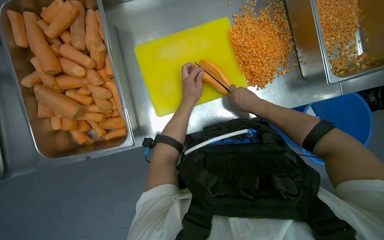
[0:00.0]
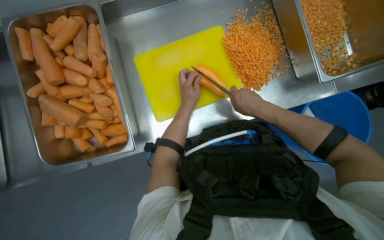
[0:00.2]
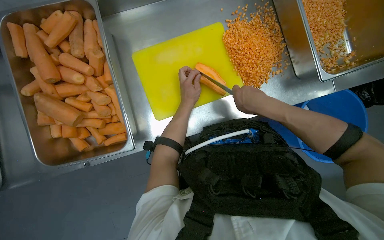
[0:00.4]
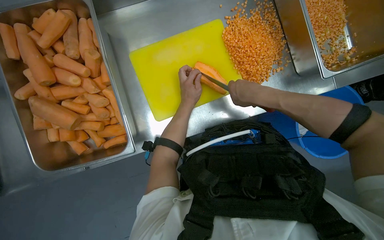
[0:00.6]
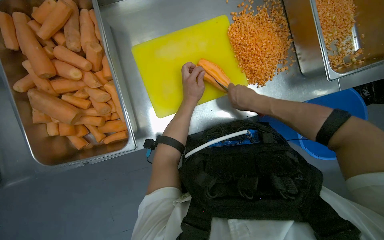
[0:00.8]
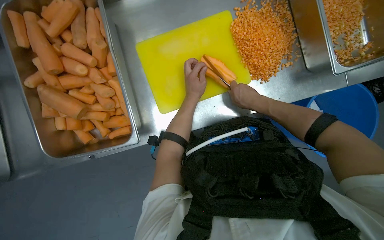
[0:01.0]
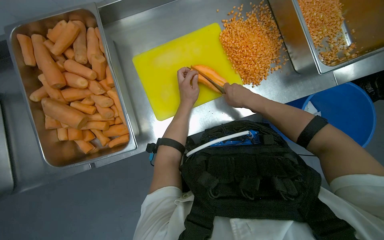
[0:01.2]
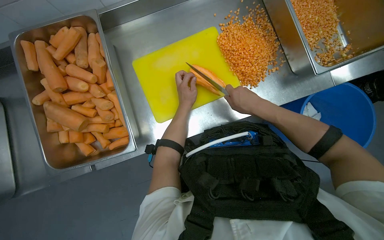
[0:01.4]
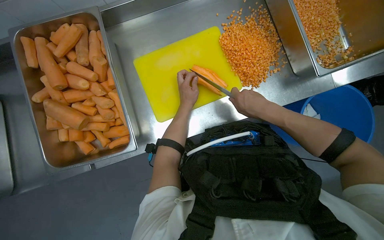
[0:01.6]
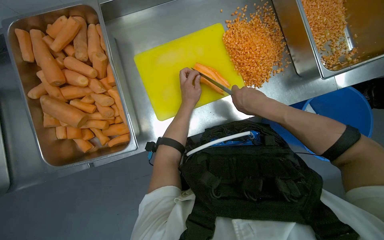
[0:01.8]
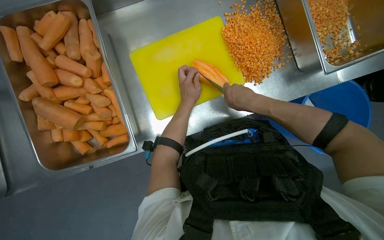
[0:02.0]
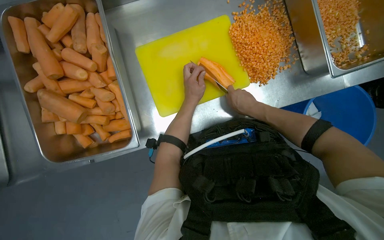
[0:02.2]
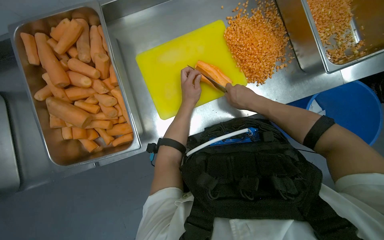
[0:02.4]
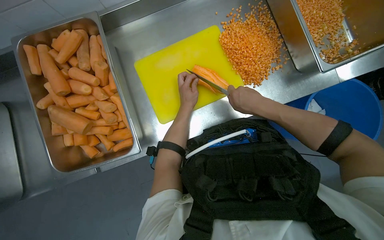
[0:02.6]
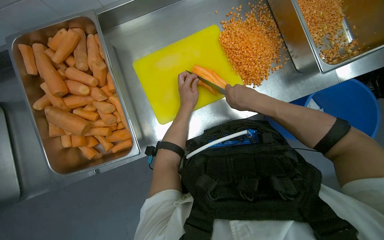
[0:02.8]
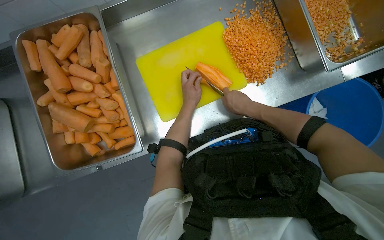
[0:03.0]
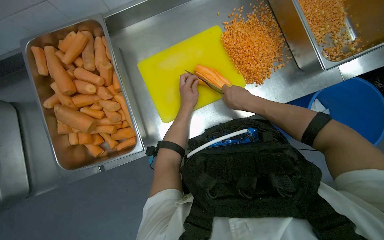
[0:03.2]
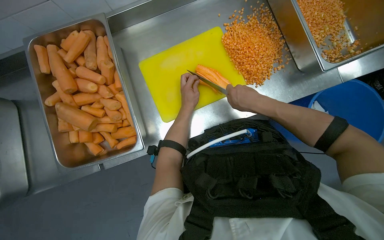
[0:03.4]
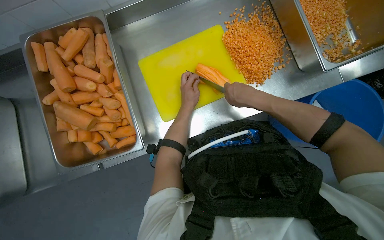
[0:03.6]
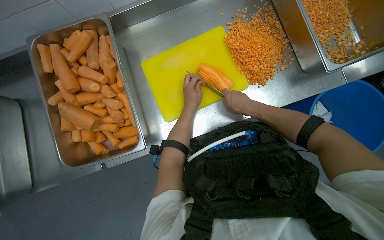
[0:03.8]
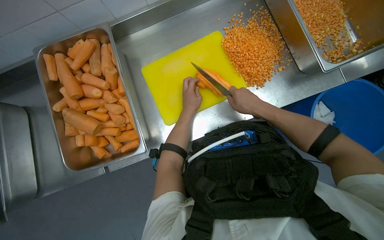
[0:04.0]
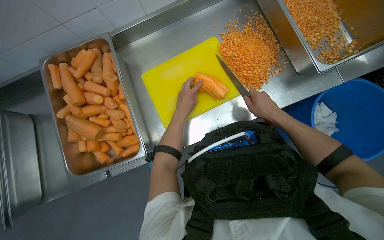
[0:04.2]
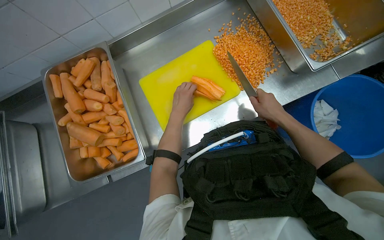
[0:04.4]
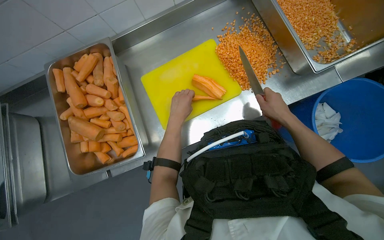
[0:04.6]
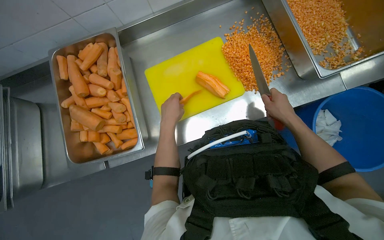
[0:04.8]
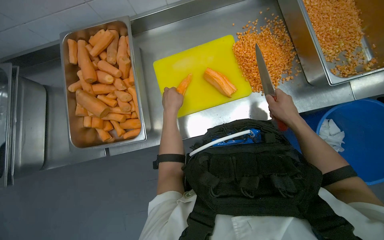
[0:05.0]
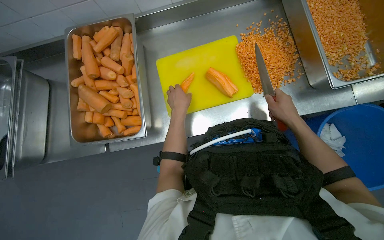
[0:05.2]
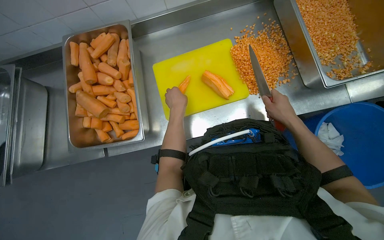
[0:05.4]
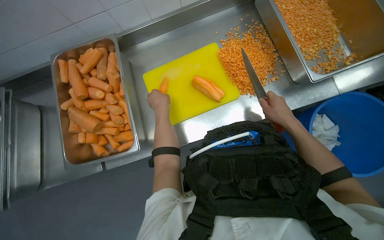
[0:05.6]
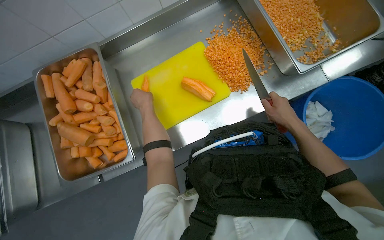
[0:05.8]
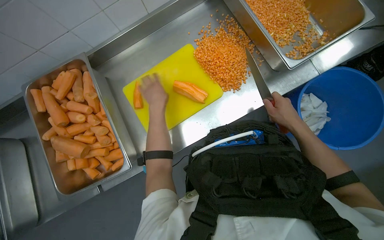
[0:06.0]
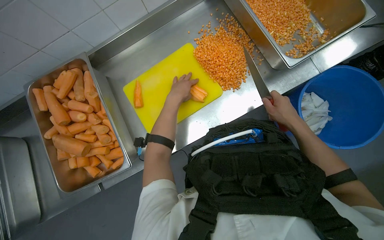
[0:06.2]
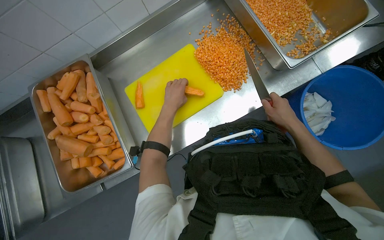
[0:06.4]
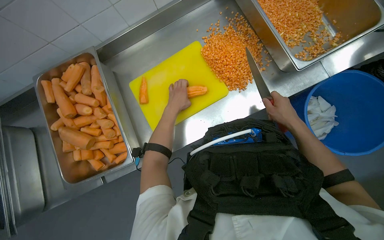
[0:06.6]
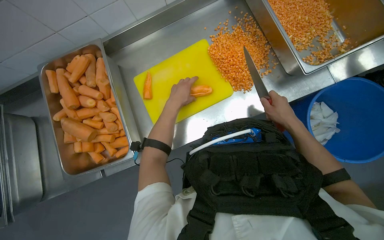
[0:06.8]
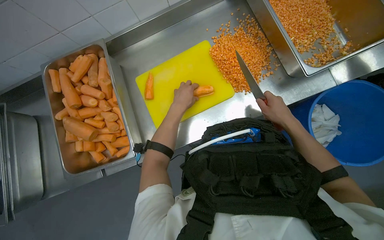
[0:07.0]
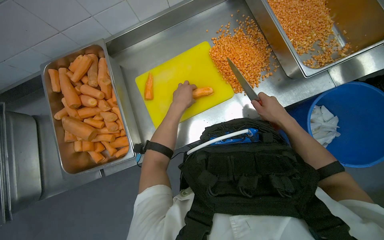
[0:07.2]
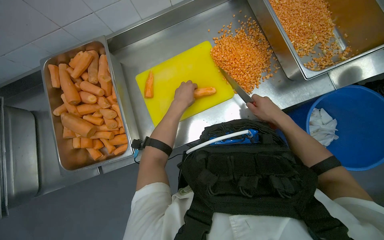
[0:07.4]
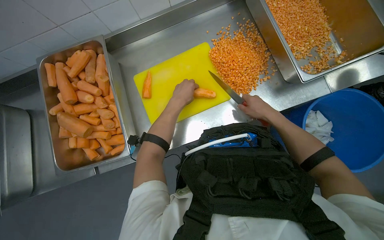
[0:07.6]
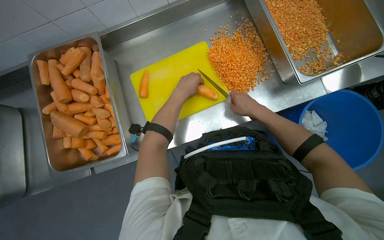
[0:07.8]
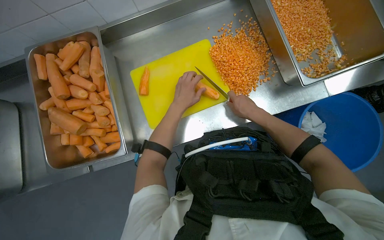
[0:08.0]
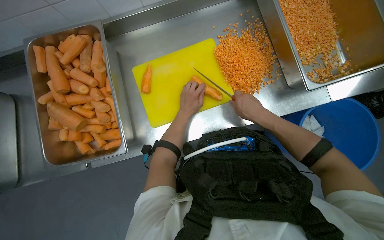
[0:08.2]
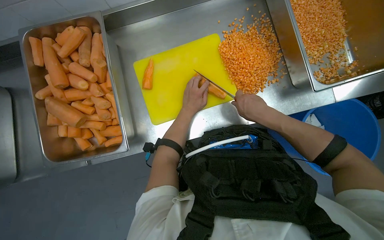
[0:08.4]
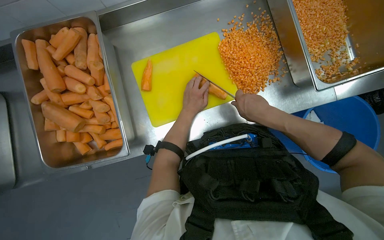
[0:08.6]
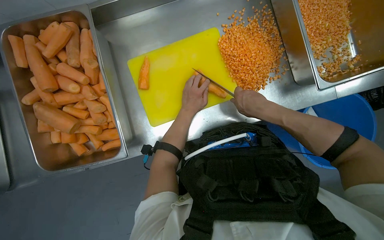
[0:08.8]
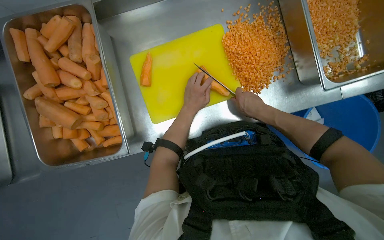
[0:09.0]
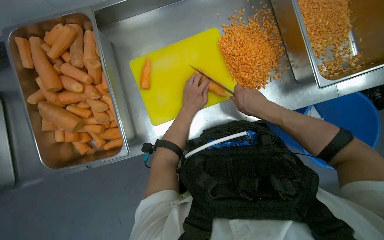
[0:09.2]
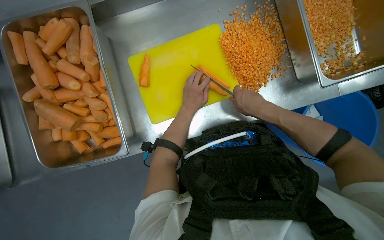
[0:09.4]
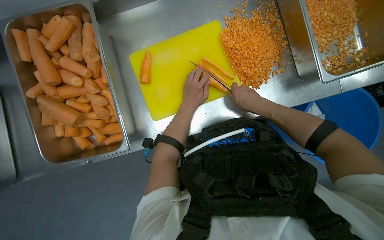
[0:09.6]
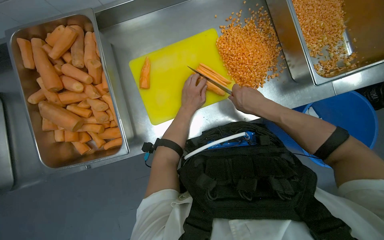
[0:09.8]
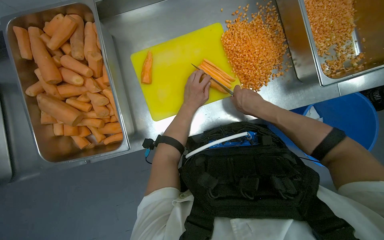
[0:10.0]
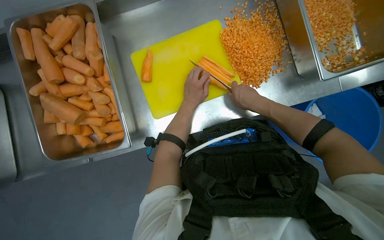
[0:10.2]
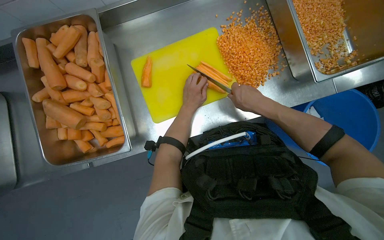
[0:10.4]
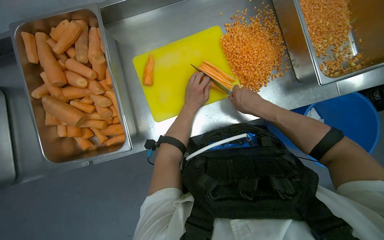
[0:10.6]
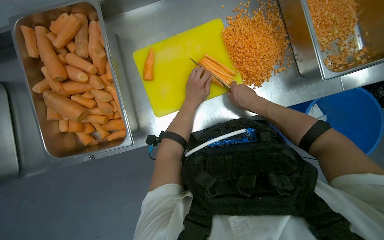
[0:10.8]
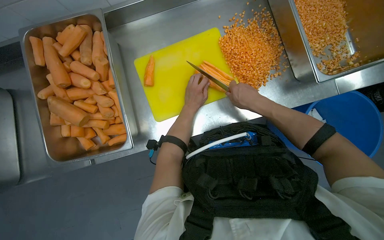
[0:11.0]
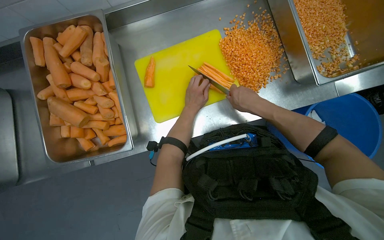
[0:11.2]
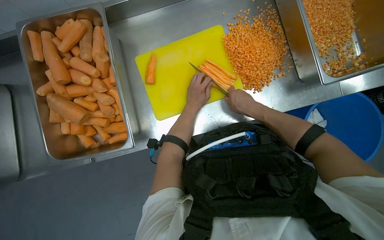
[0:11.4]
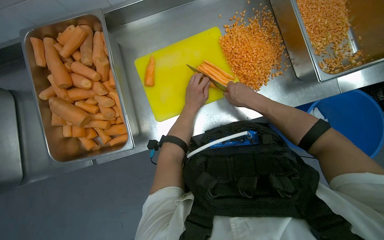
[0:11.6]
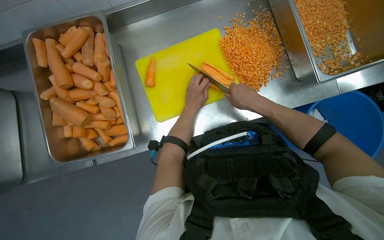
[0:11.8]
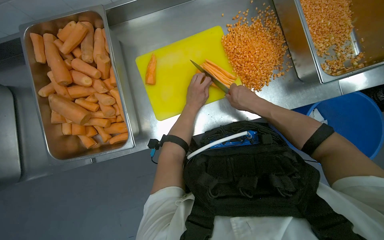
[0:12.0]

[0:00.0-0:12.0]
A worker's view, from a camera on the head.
Job: preparing food.
The whole recording: Dicing carrots on cutting board. The worker continues dicing carrots on a yellow cutting board and pushes the diced pieces into a metal tray.
0:00.0 to 0:03.0: The hands make small movements and keep their place.
0:03.0 to 0:04.4: The right hand shifts about 10 cm to the right.
0:06.0 to 0:07.6: The right hand is displaced to the left by approximately 10 cm.
0:09.0 to 0:10.4: The hands stay close to where they were, moving slightly.
0:10.4 to 0:12.0: The hands work in one place, with small movements.

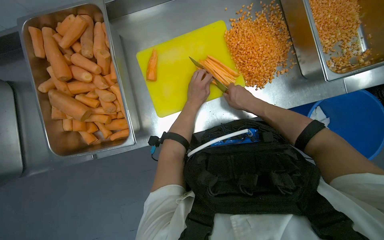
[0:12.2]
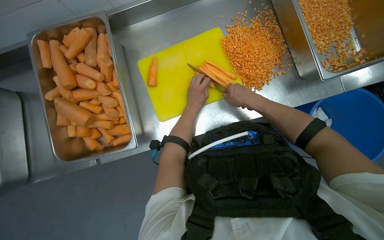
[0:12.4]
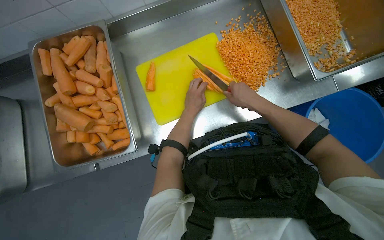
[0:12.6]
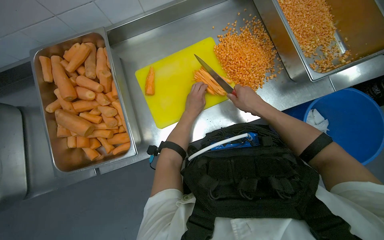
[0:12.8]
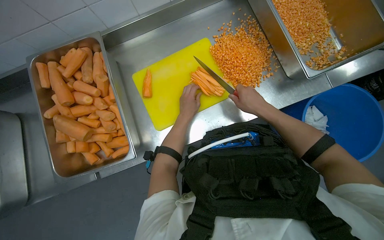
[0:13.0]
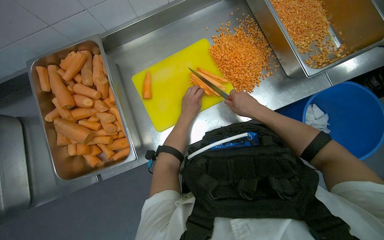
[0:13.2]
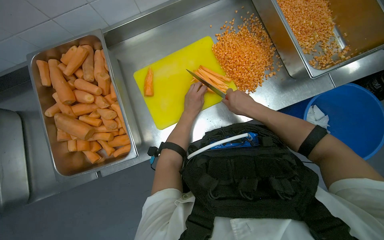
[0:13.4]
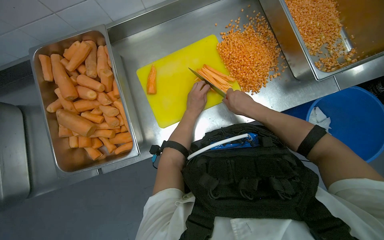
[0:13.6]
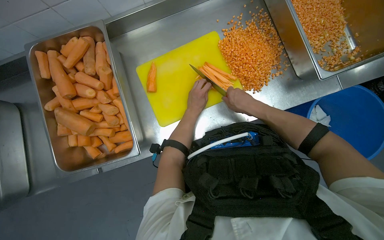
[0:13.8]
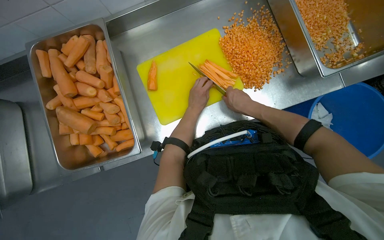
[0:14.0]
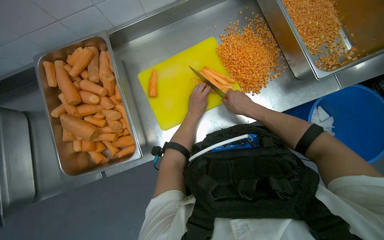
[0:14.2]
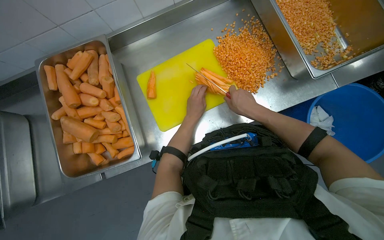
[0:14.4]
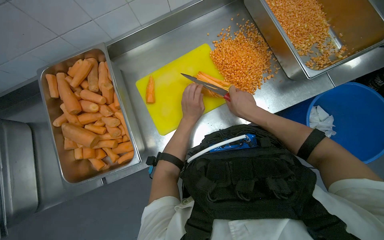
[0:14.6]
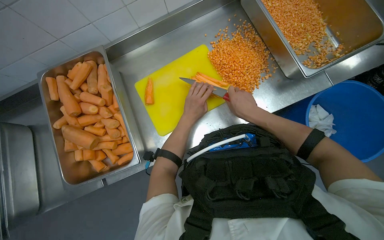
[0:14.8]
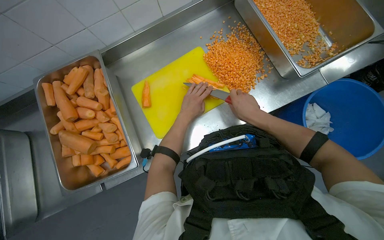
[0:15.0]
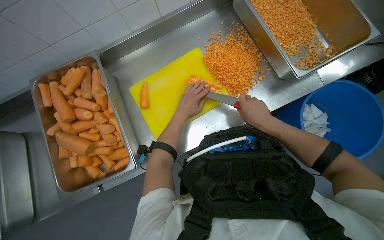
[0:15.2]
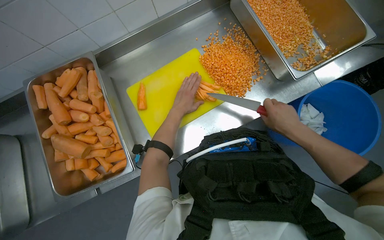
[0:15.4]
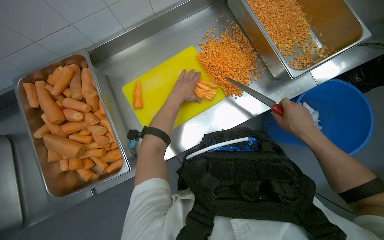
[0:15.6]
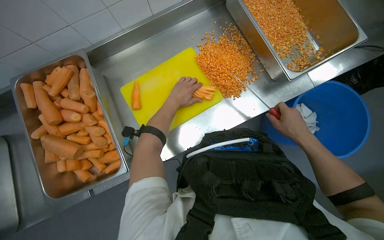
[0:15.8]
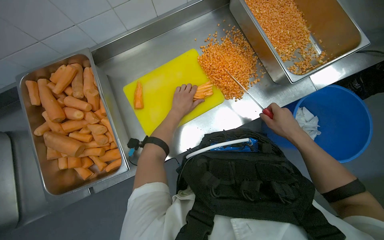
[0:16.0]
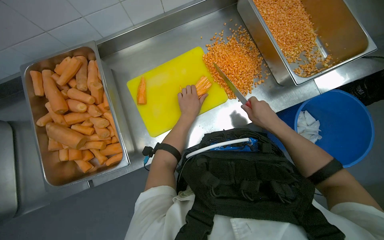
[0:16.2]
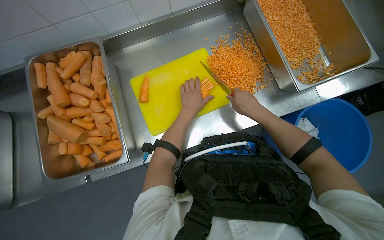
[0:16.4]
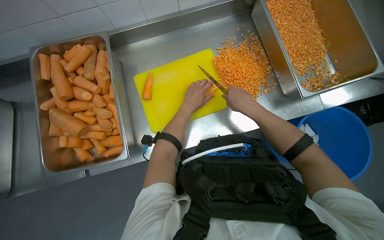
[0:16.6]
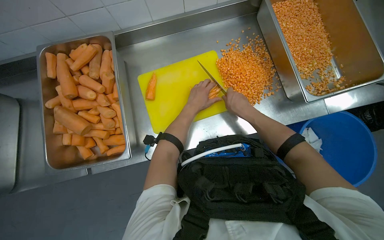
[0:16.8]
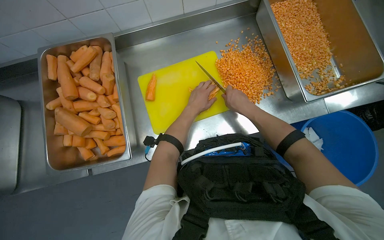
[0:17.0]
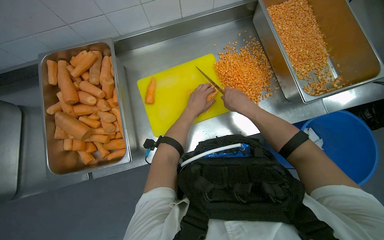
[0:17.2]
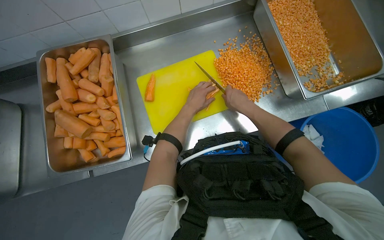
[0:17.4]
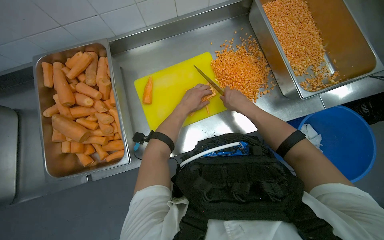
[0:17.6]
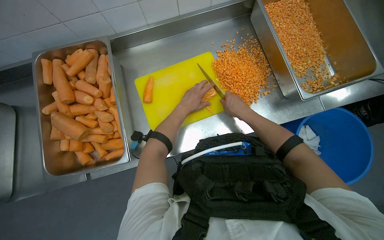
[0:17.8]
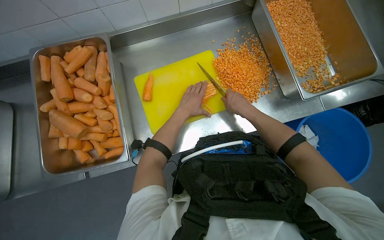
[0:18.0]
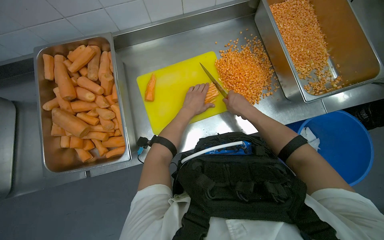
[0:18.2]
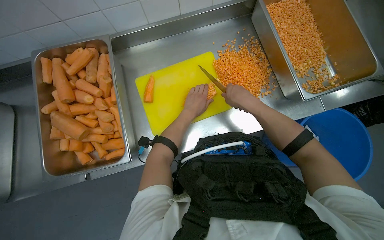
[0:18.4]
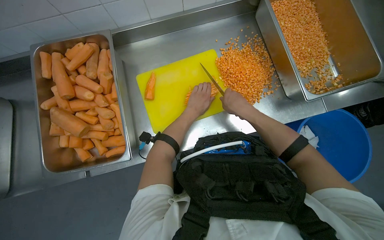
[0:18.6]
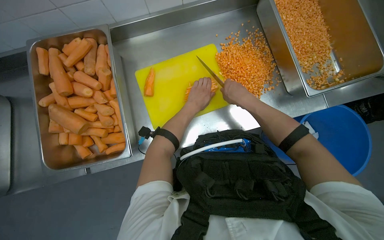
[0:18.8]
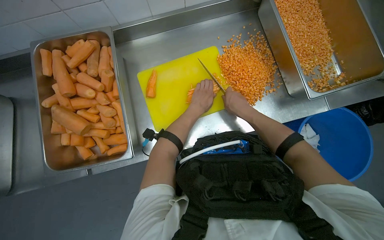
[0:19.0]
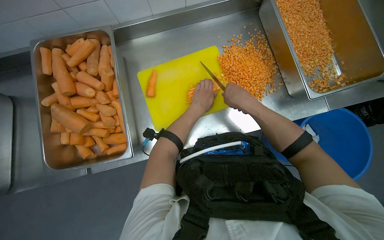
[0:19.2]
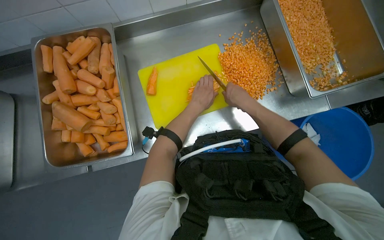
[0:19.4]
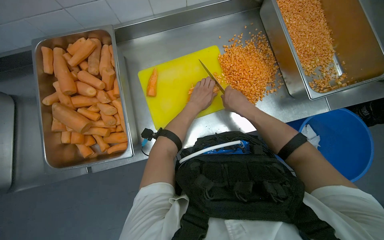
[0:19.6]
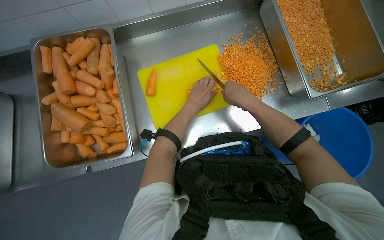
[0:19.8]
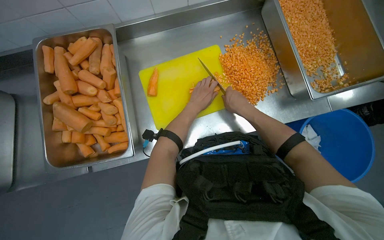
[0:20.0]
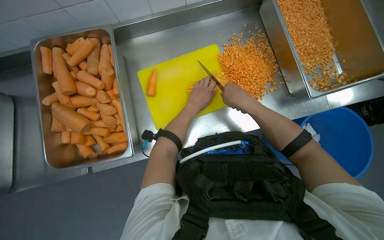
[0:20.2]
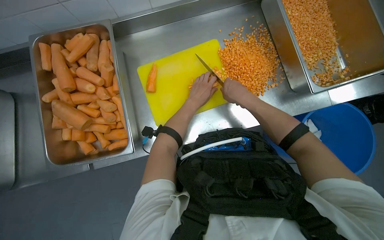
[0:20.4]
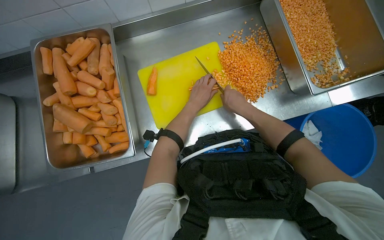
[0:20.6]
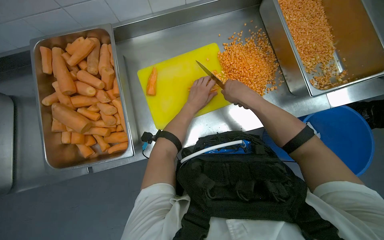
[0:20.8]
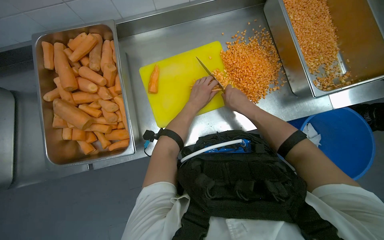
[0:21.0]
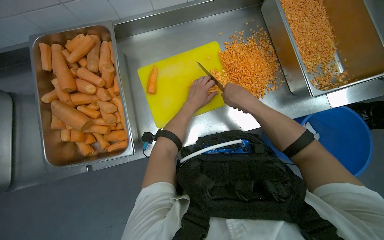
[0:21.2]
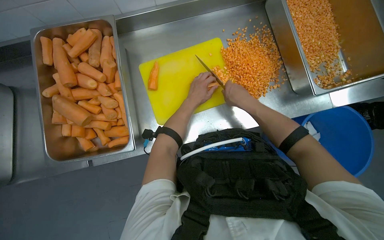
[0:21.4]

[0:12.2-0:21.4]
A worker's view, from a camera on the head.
Job: preparing food.
The whole recording: Dicing carrots on cutting board. The worker continues dicing carrots on a yellow cutting board and pushes the diced pieces into a metal tray.
0:12.2 to 0:13.8: The hands work in one place, with small movements.
0:13.8 to 0:15.2: The right hand heads to the right, covering roughly 10 cm.
0:15.2 to 0:16.8: The right hand travels to the left by some 10 cm.
0:16.8 to 0:21.4: The hands work in one place, with small movements.
